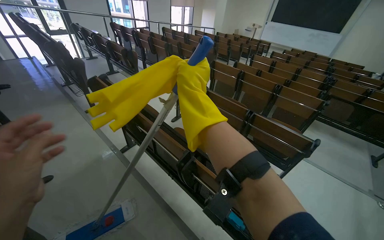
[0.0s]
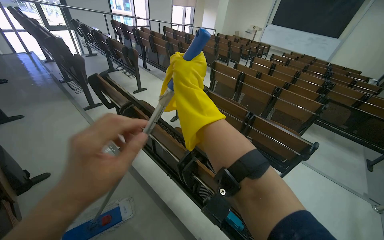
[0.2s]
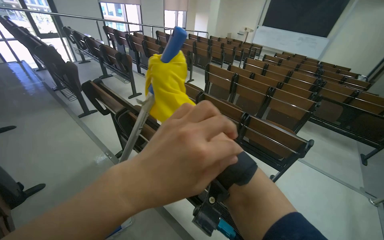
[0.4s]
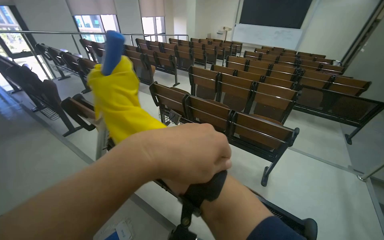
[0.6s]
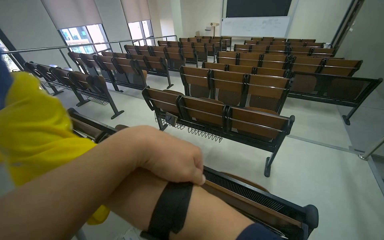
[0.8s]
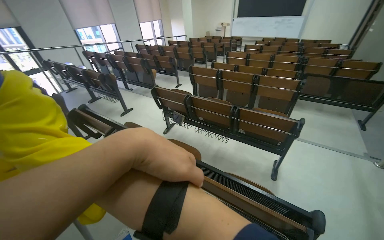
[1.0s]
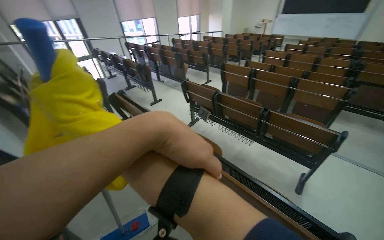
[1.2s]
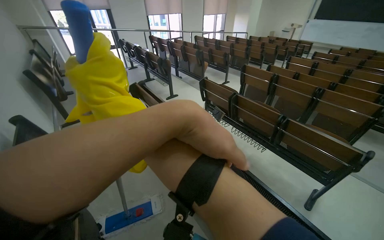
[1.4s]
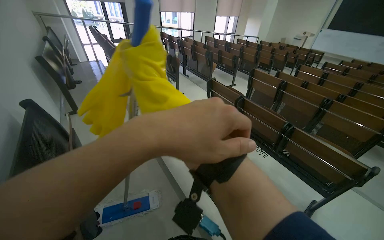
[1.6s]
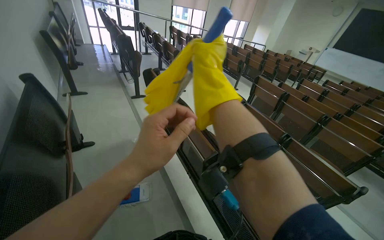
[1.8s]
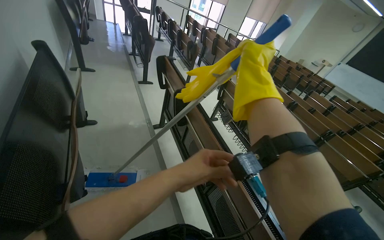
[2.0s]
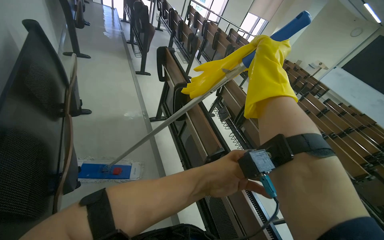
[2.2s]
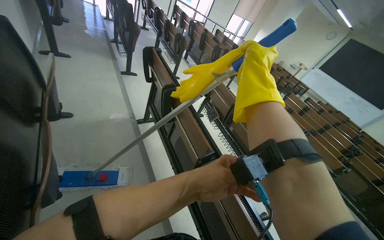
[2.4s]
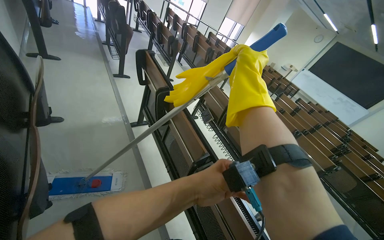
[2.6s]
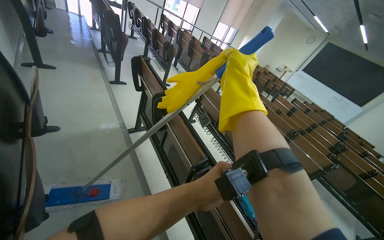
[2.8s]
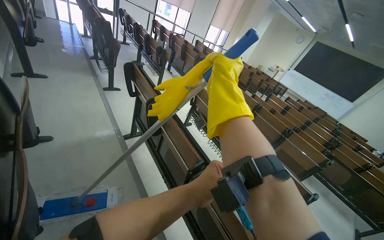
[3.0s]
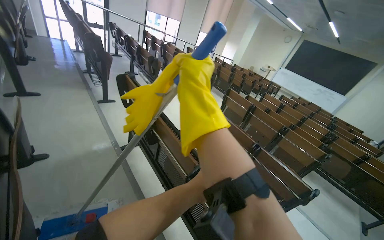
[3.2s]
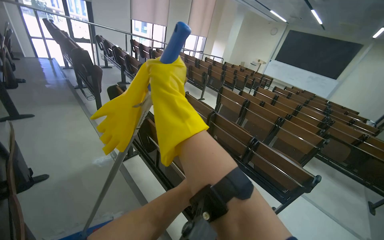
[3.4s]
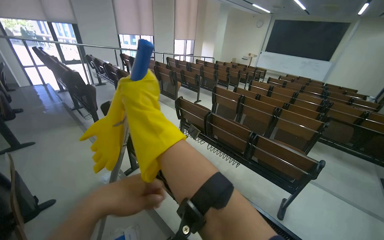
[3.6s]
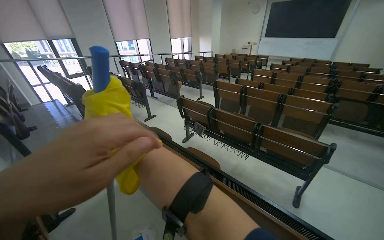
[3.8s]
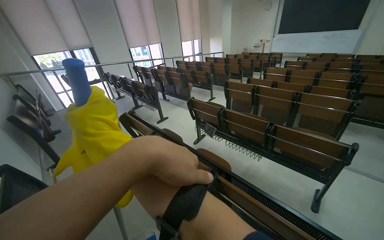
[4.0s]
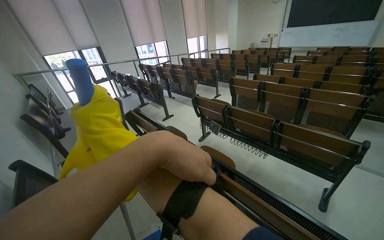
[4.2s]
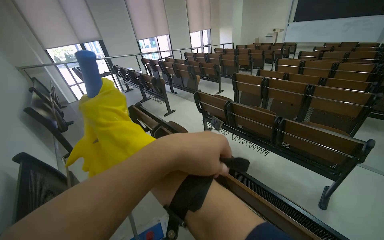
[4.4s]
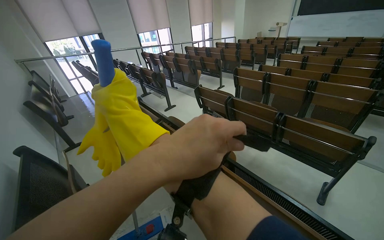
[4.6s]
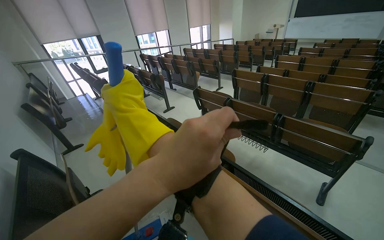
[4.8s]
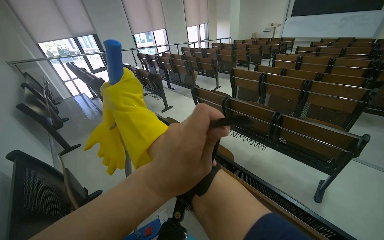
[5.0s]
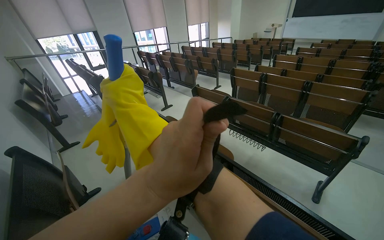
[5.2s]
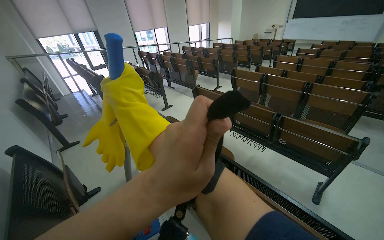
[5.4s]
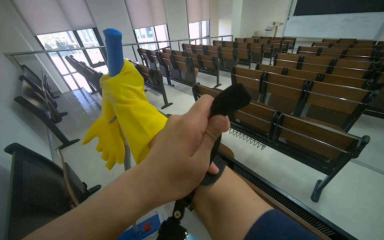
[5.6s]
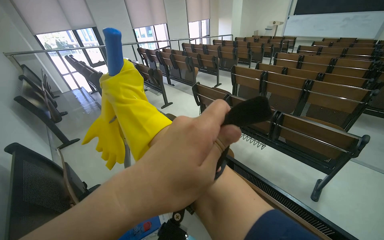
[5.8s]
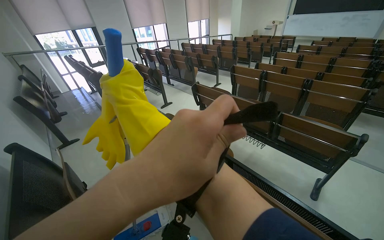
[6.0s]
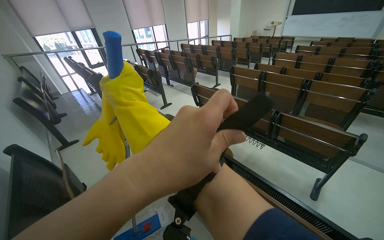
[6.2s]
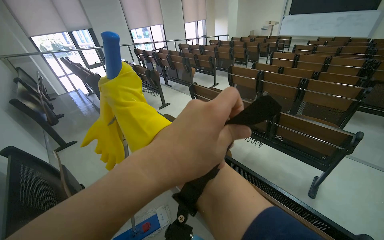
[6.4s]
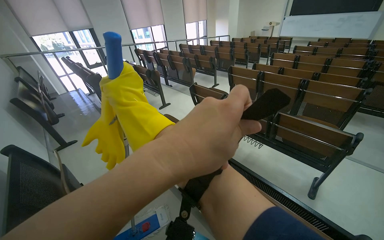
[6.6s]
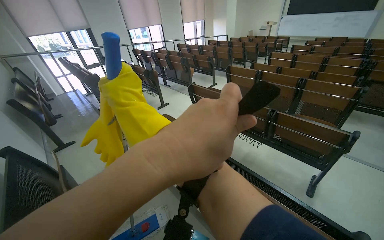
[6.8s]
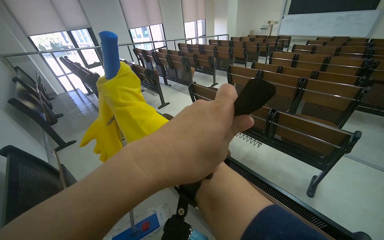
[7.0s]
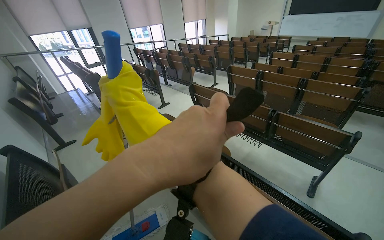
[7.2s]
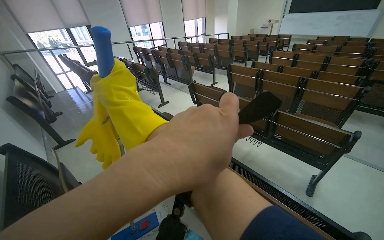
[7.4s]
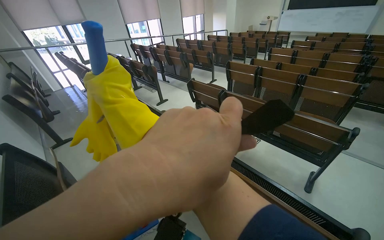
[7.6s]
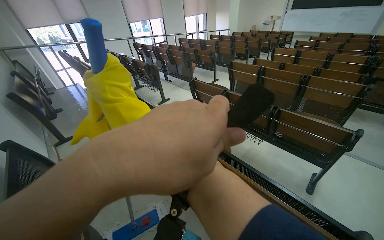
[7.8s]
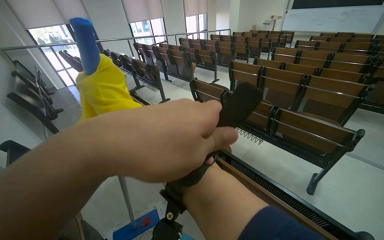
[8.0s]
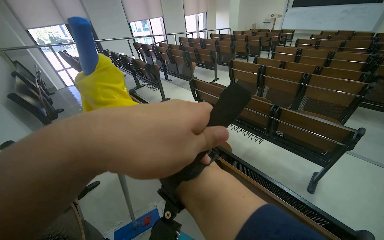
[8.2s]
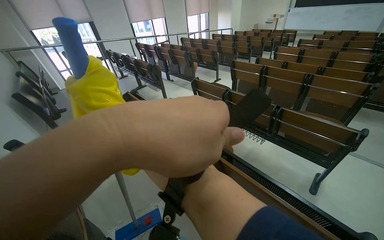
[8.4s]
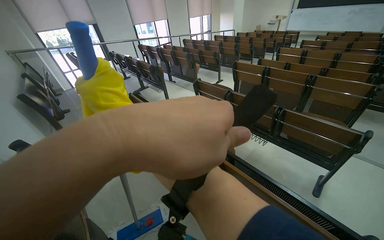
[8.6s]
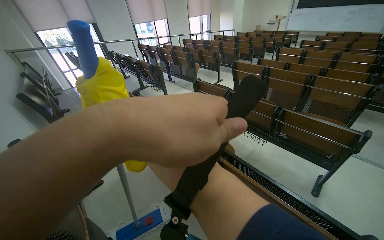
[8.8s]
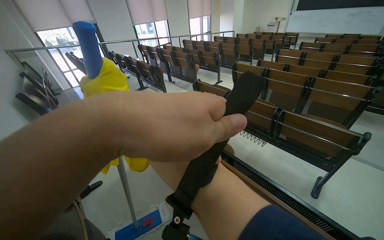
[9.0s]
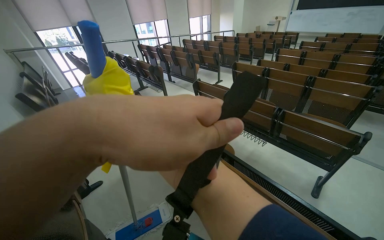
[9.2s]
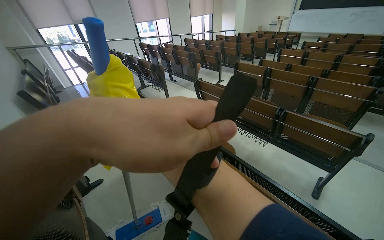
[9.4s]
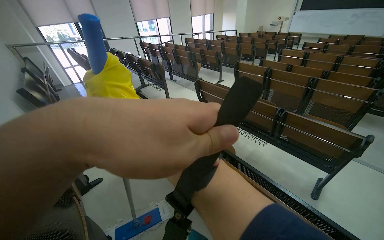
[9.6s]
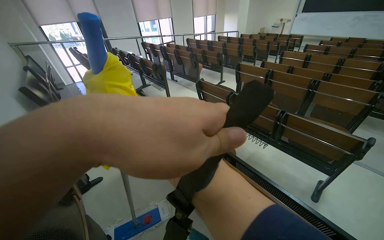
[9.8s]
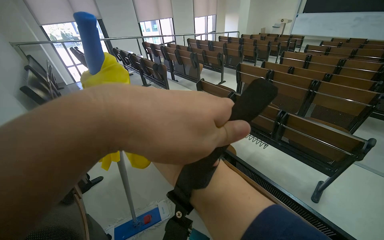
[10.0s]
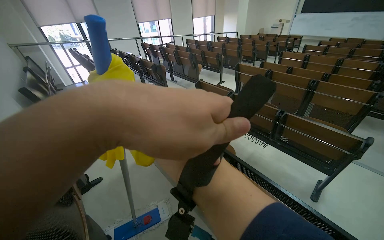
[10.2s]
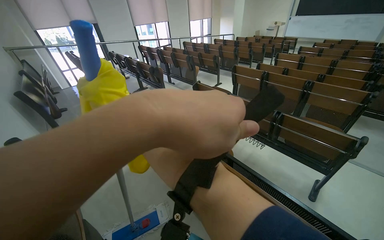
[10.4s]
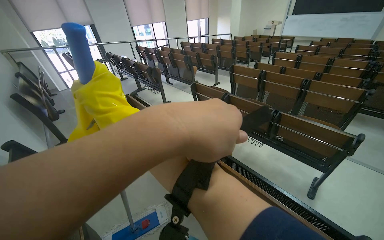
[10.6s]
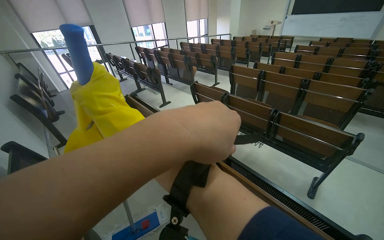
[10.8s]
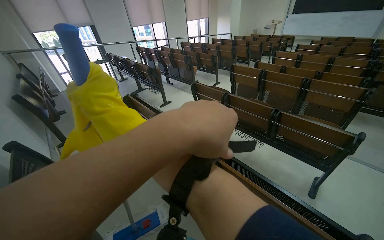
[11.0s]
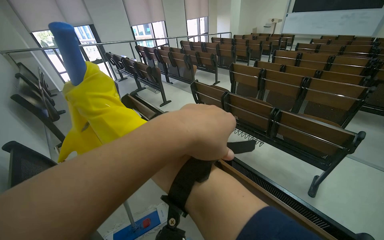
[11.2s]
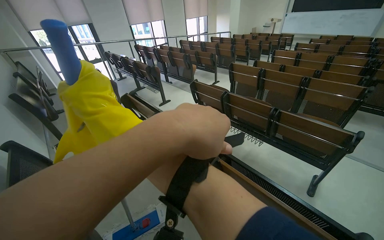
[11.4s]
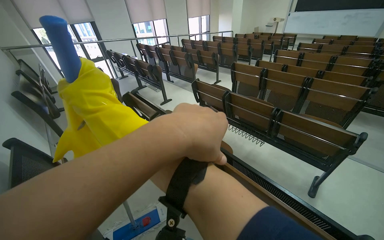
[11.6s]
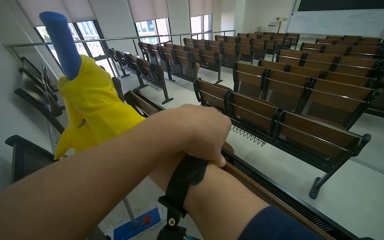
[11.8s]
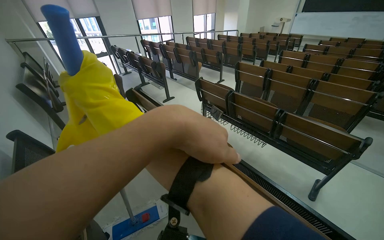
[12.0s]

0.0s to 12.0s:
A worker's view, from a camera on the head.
Job: mopping floor.
The whole recording: Mopping lecture hall floor. The worker mops the floor of the lecture hall, moving between rows of seats and cleaning the mop head.
3.0s to 4.4s: The scene rotates counterclockwise by roughly 30 degrees.

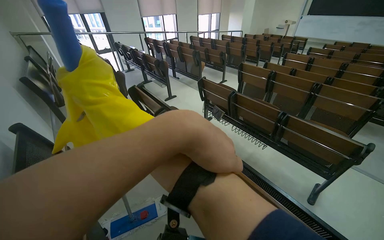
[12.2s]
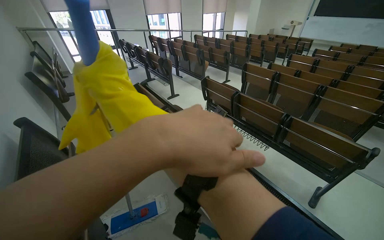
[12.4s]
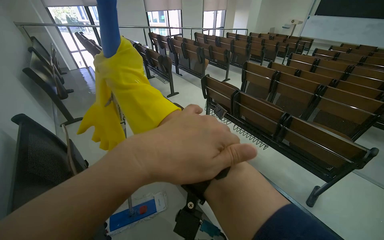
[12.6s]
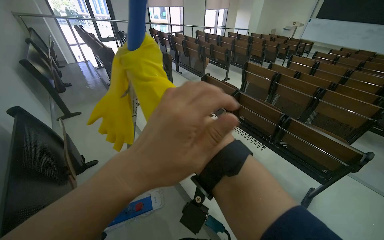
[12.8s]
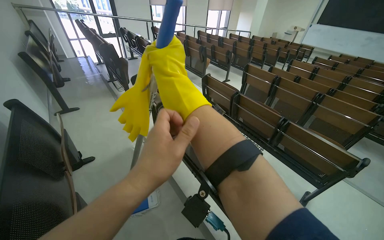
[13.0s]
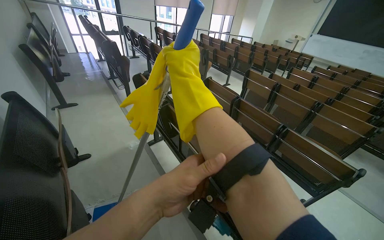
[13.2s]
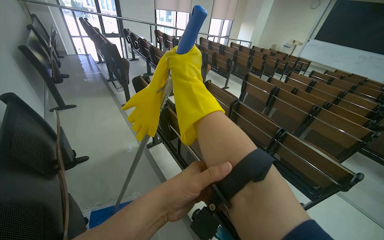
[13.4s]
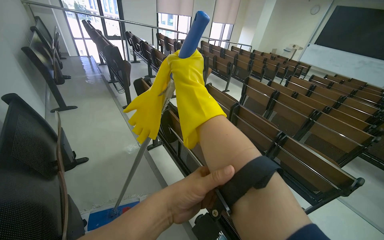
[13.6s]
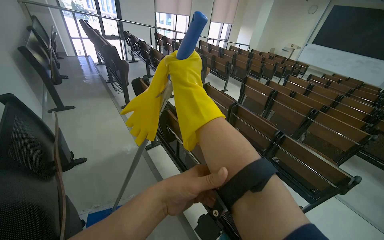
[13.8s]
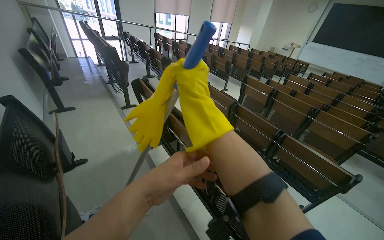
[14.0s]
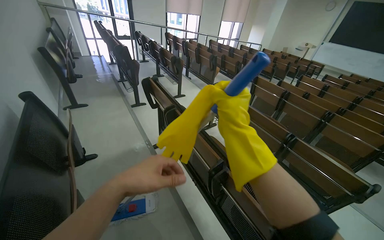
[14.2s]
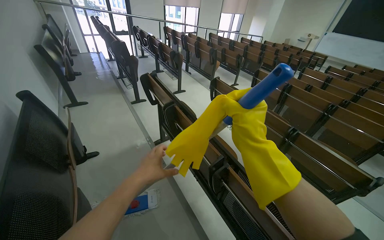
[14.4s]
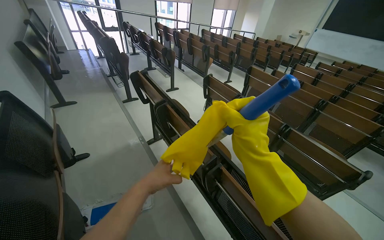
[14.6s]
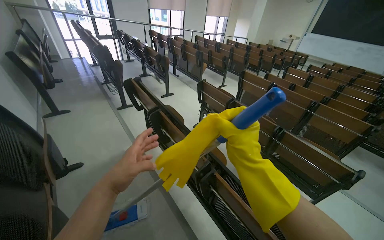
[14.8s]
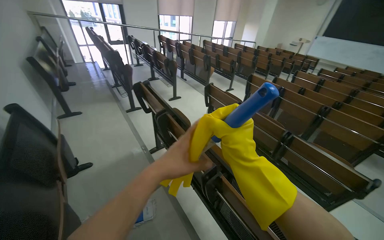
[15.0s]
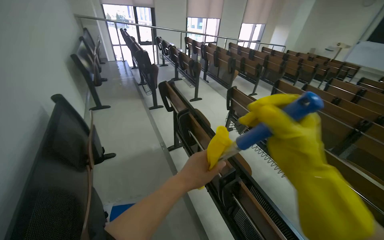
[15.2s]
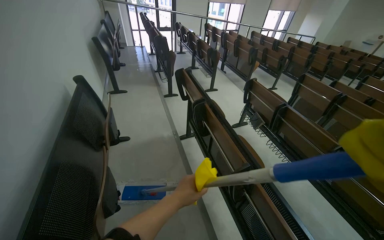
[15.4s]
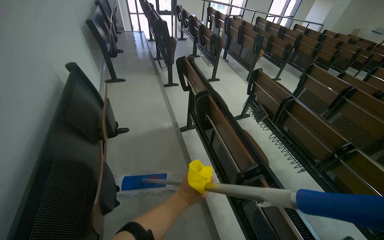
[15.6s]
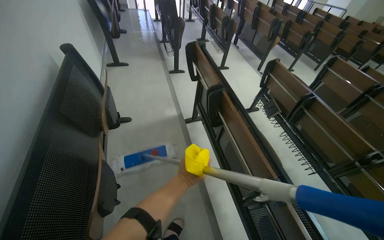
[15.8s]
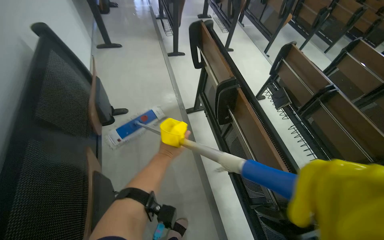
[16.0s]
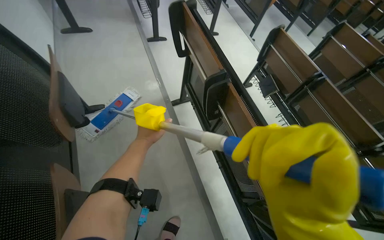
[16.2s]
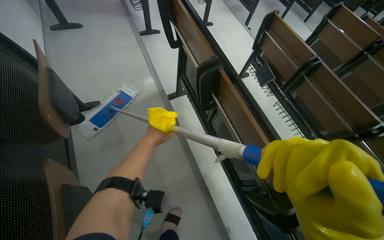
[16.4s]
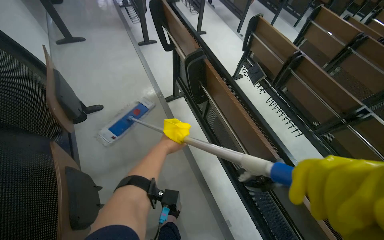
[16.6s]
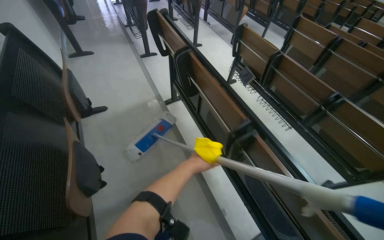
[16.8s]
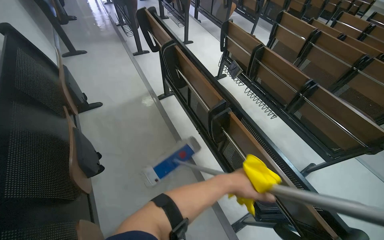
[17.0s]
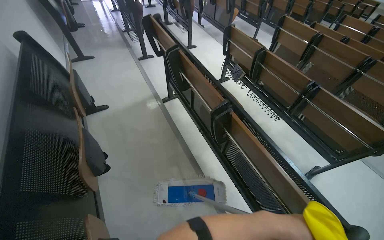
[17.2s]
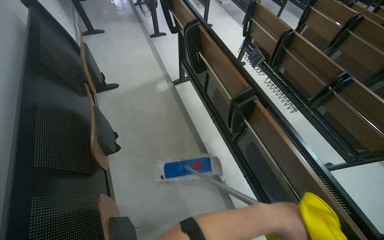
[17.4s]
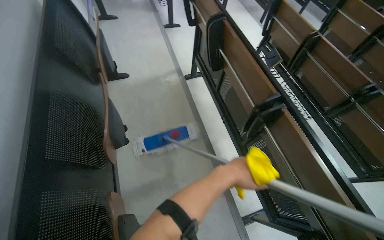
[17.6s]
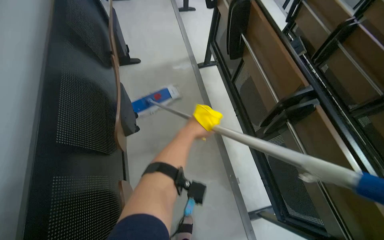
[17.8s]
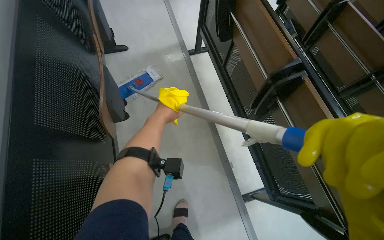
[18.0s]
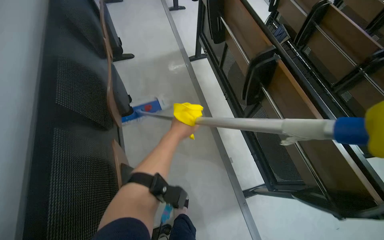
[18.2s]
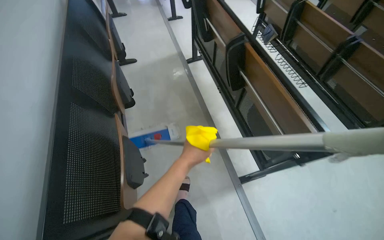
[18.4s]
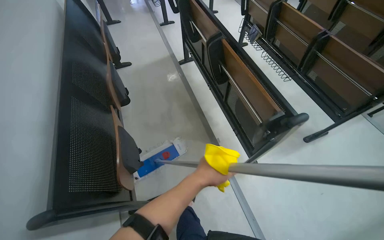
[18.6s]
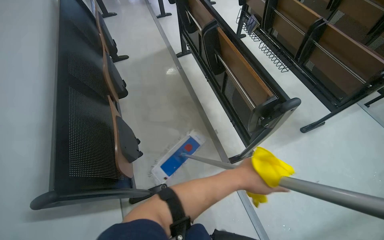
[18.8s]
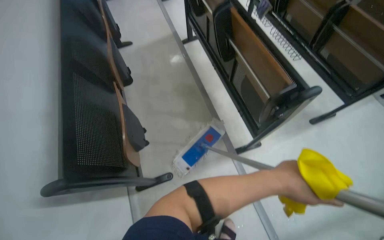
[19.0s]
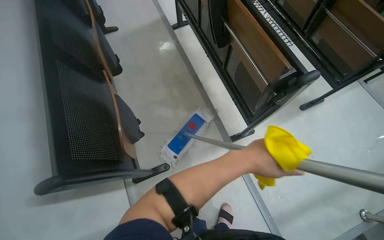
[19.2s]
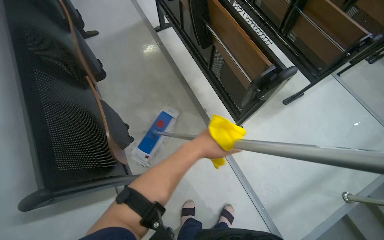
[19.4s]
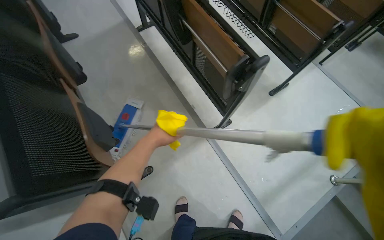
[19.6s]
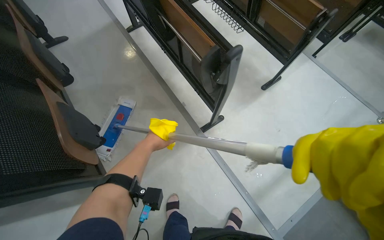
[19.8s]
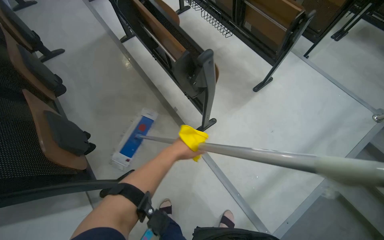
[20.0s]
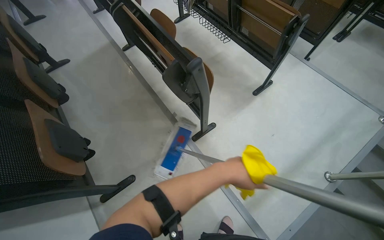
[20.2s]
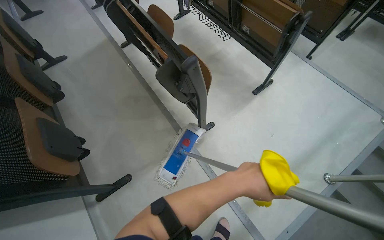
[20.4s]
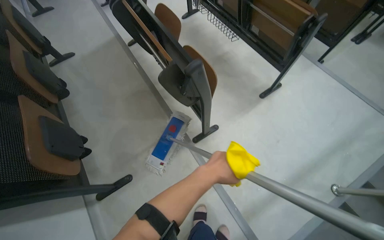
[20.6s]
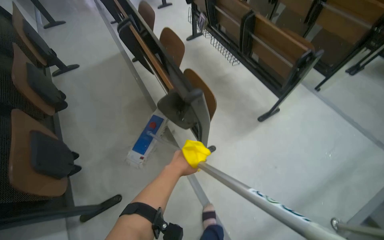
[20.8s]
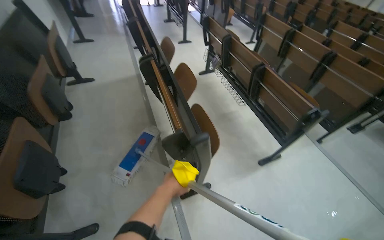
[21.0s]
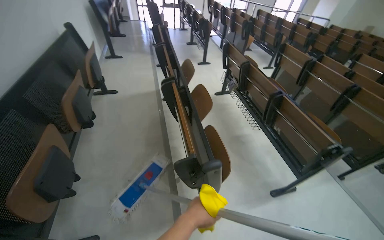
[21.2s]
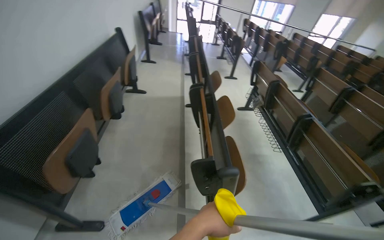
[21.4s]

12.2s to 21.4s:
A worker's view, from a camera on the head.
Job: mopping floor.
The whole recording: Mopping lecture hall floor. The worker mops the floor of the lecture hall, moving between rows of seats and cleaning the mop head.
12.2s to 13.8s: The left hand travels farther from the camera and down the picture by approximately 25 cm.
13.8s to 15.2s: The left hand travels to the left and back again, some 10 cm each way. Meanwhile the right hand heads to the right and down the picture, covering approximately 20 cm.
15.2s to 16.8s: The view tips downward by approximately 20 degrees. The left hand swings up and down the picture, about 15 cm each way, with 2 reversals.
16.8s to 18.4s: The left hand swings left and right, about 25 cm each way, with 2 reversals.
18.4s to 19.8s: The left hand travels to the right and back again, roughly 30 cm each way.
19.8s to 21.4s: The wearer looks some 35 degrees further to the left. The view tilts approximately 30 degrees upward.
